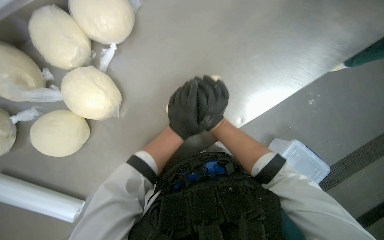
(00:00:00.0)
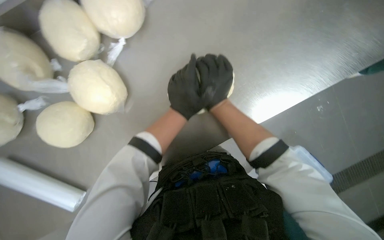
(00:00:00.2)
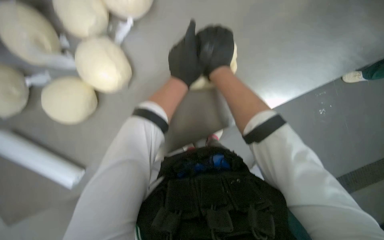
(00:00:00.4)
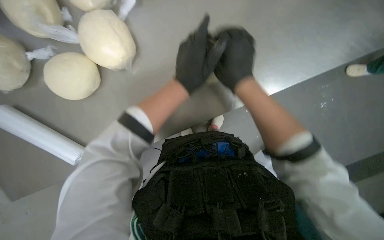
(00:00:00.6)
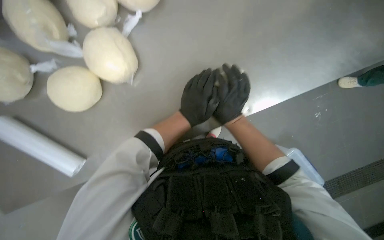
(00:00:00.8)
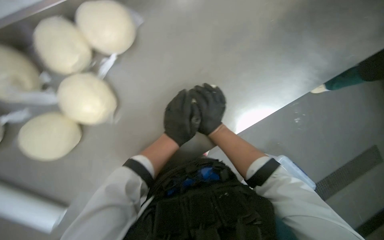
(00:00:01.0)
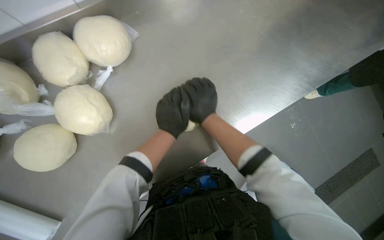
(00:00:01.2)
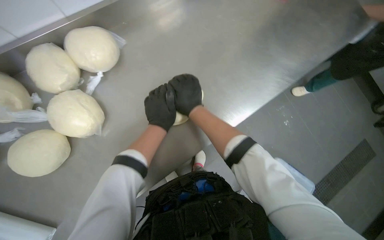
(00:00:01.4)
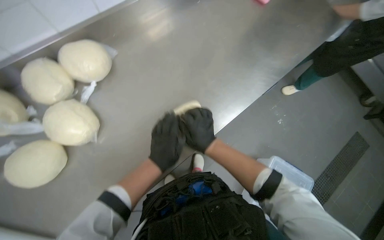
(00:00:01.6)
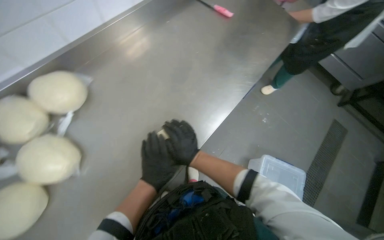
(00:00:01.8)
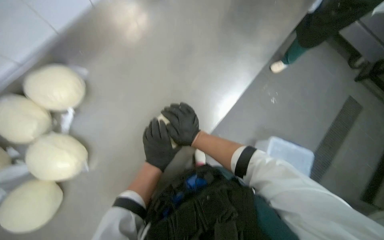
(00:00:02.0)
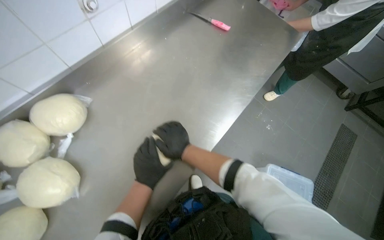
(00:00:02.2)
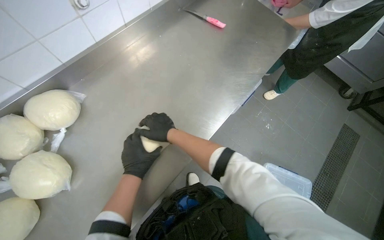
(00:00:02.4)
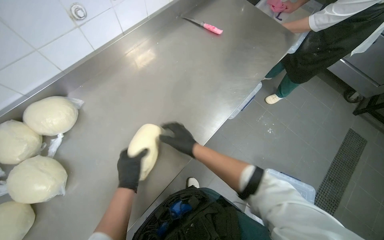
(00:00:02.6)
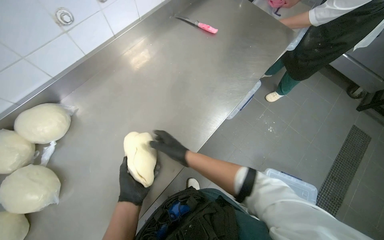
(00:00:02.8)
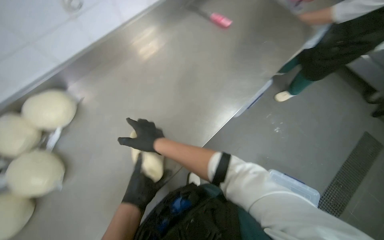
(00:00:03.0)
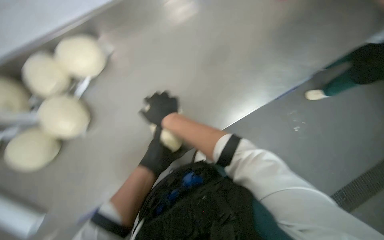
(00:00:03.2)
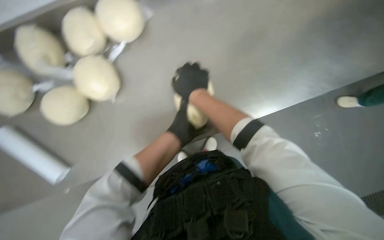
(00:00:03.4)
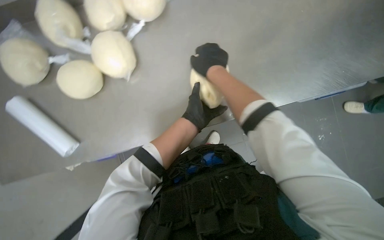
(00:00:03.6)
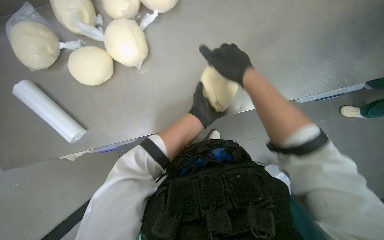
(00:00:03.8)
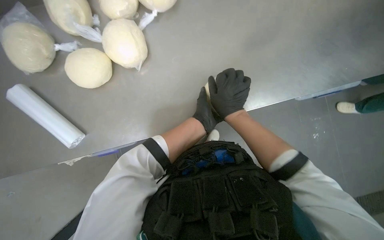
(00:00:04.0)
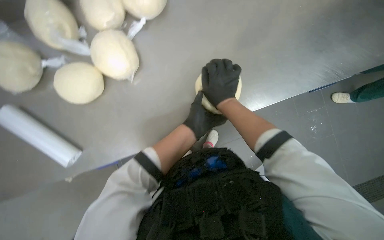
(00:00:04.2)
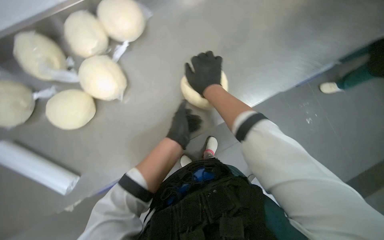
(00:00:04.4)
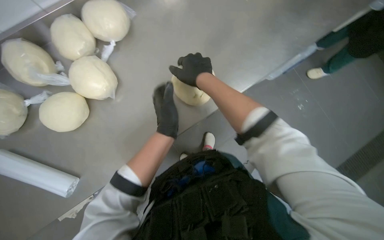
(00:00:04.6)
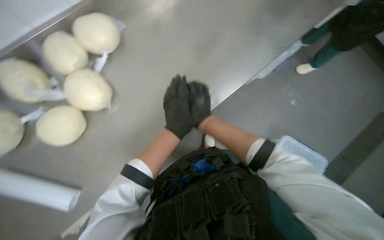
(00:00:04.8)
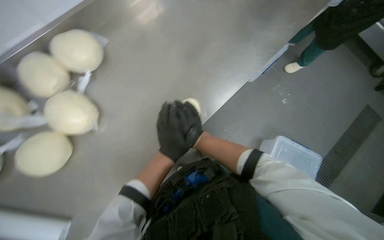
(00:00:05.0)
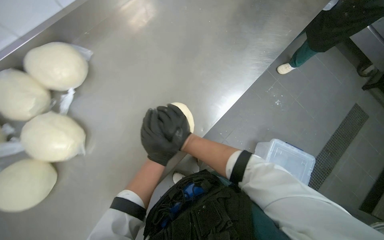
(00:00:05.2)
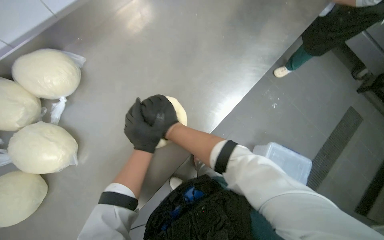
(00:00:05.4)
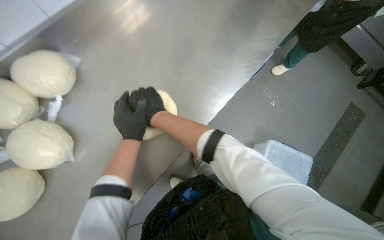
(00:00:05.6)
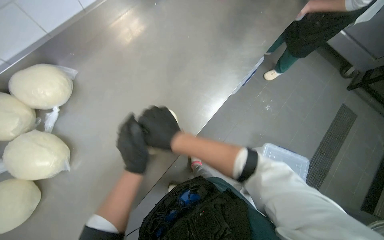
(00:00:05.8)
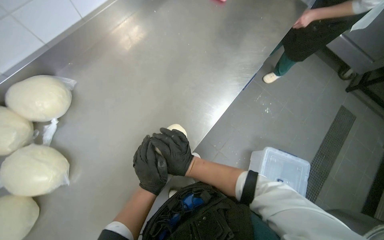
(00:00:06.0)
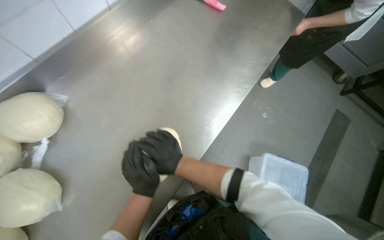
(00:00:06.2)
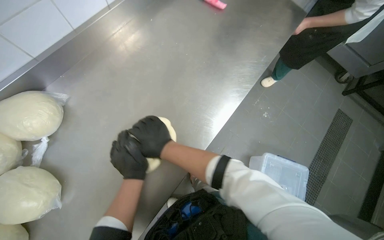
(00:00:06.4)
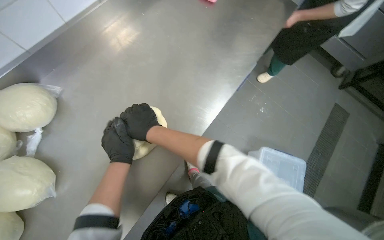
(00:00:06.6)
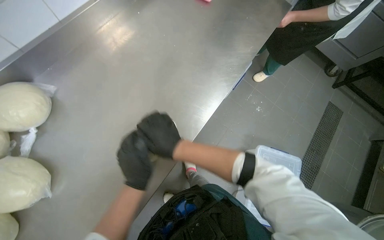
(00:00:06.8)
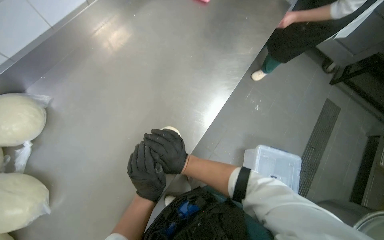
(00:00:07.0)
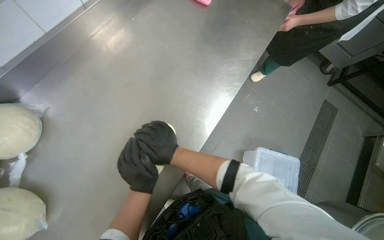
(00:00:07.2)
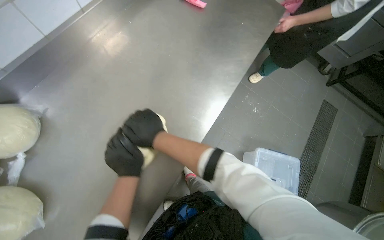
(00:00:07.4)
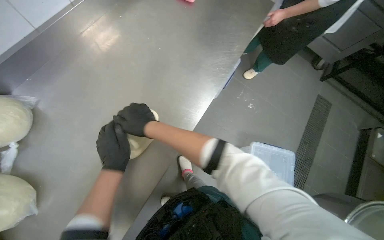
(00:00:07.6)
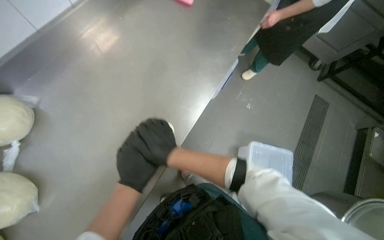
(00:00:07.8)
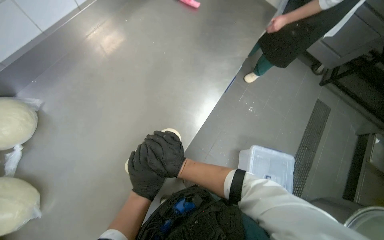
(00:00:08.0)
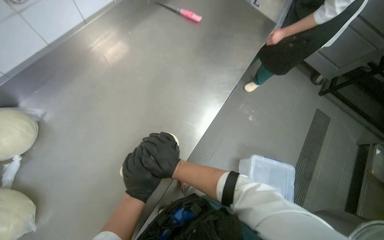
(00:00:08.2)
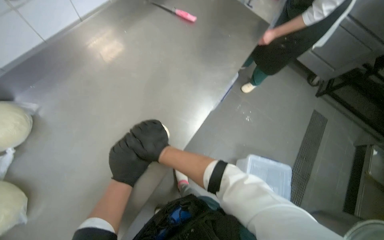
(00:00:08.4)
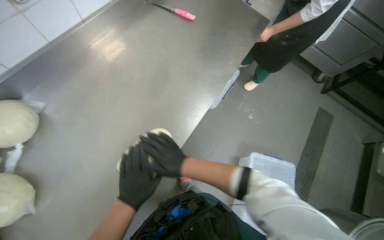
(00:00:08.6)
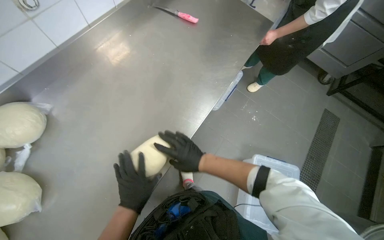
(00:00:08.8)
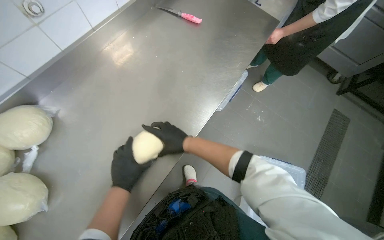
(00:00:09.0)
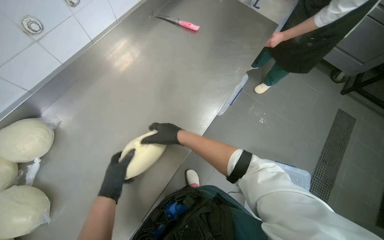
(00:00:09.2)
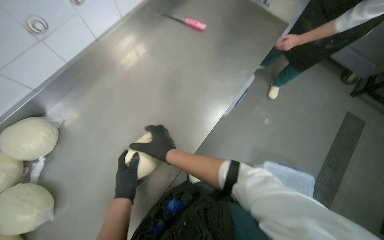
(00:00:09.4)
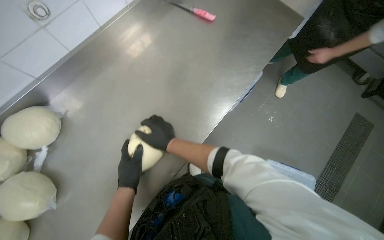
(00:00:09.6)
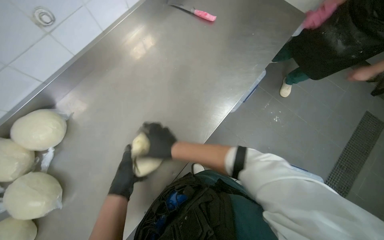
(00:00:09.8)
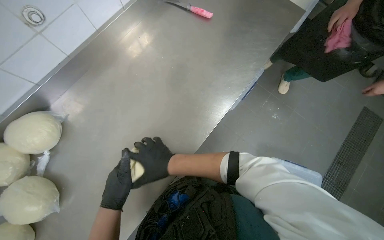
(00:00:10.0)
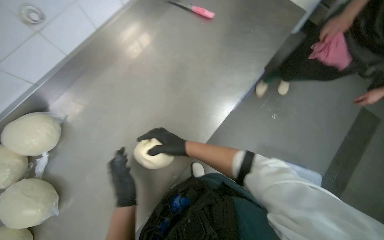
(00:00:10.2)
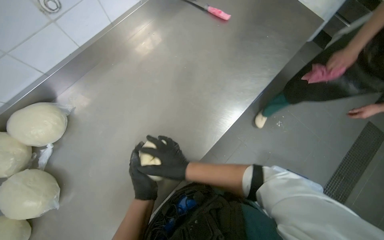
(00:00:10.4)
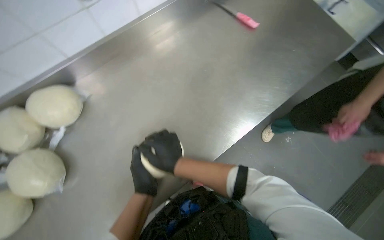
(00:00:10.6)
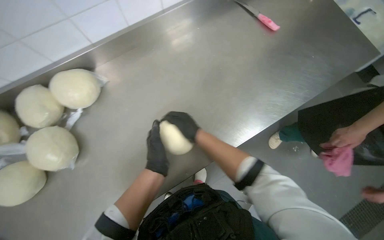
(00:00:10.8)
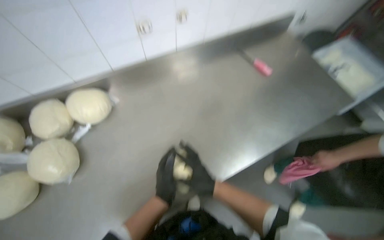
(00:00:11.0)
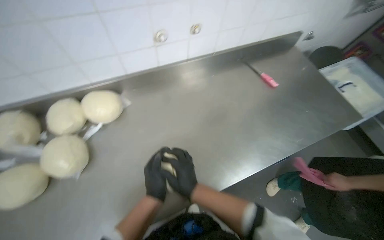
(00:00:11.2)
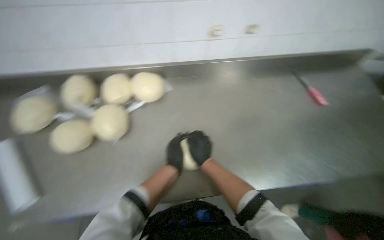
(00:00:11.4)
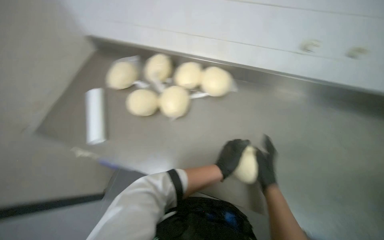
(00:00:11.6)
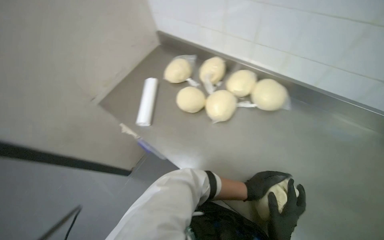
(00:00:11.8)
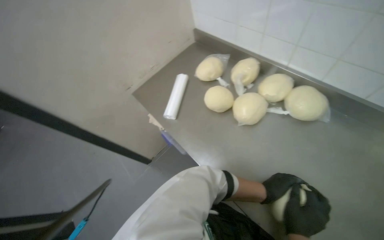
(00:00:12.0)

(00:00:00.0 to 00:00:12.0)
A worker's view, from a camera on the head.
Job: preparing food.
The whole recording: Shaping dough on counter. The worker shapes a ball of dough on the metal counter.
00:00:00.0 - 00:00:01.6: The right hand travels up the picture and back again, approximately 5 cm each way.
00:00:06.0 - 00:00:07.6: The right hand goes up and down the picture, about 10 cm each way, reversing 2 times. Meanwhile the left hand goes left and right, approximately 10 cm each way, reversing 2 times.
00:00:07.6 - 00:00:09.0: The right hand is displaced to the right by some 10 cm.
00:00:09.0 - 00:00:10.4: The hands make small movements and keep their place.
00:00:10.4 - 00:00:12.0: The wearer looks some 95 degrees further to the left. The camera pitches upward, by roughly 15 degrees.

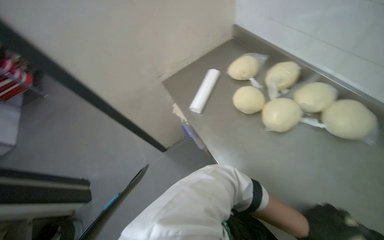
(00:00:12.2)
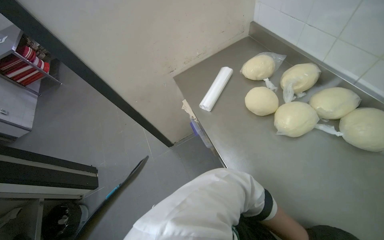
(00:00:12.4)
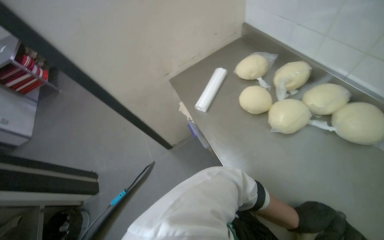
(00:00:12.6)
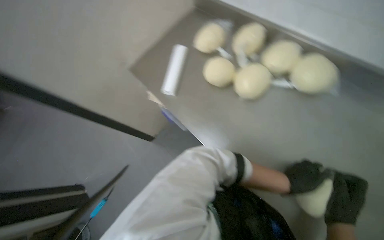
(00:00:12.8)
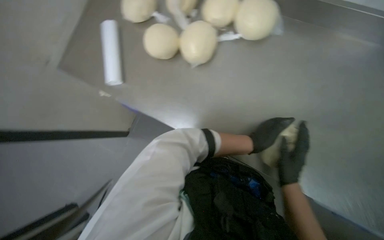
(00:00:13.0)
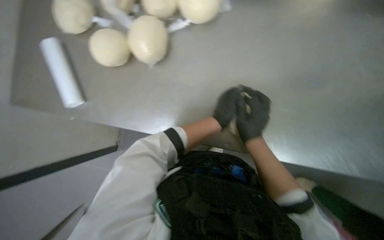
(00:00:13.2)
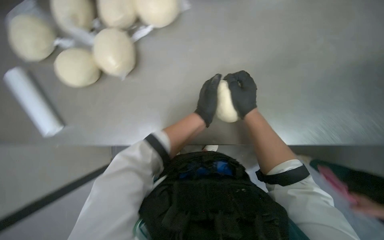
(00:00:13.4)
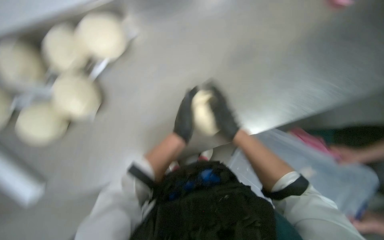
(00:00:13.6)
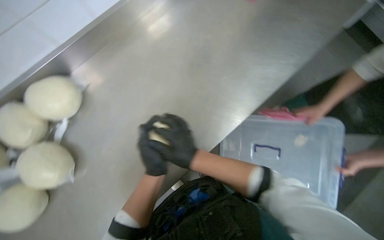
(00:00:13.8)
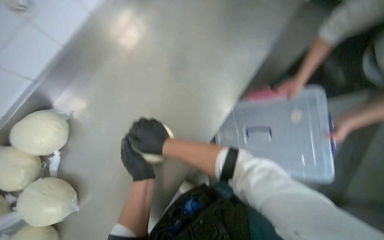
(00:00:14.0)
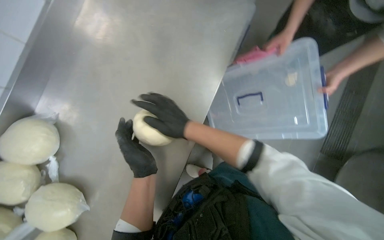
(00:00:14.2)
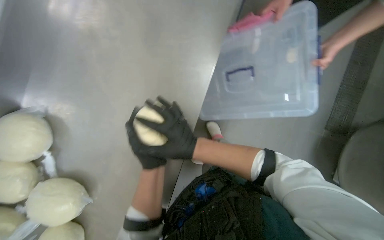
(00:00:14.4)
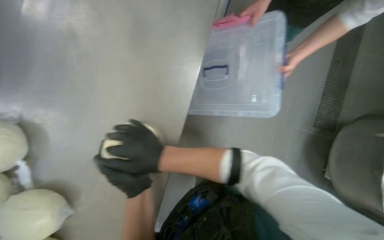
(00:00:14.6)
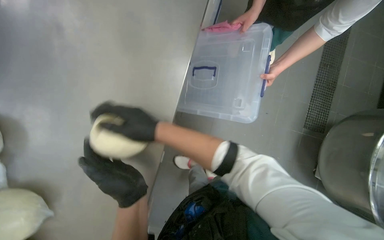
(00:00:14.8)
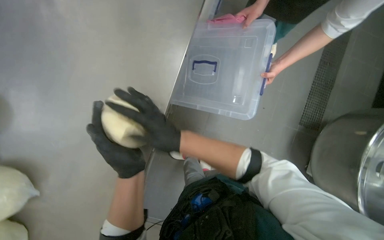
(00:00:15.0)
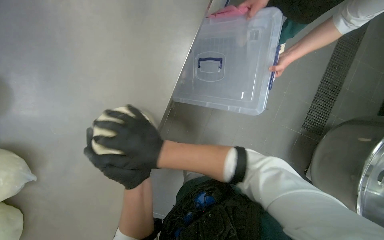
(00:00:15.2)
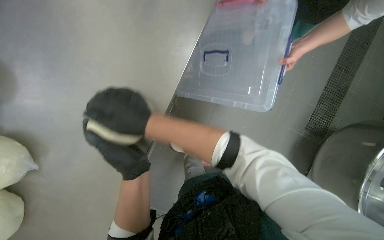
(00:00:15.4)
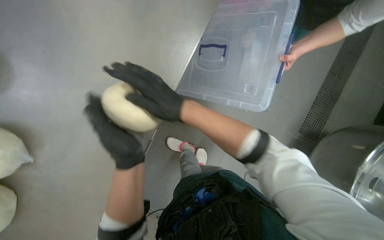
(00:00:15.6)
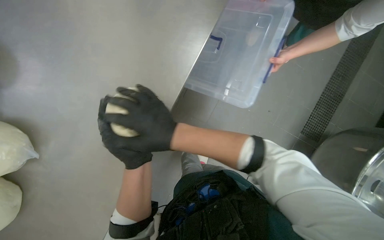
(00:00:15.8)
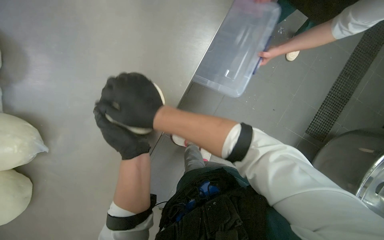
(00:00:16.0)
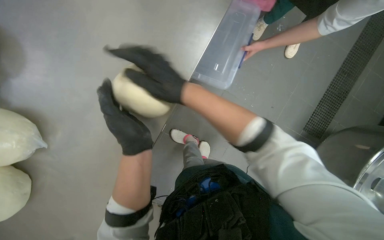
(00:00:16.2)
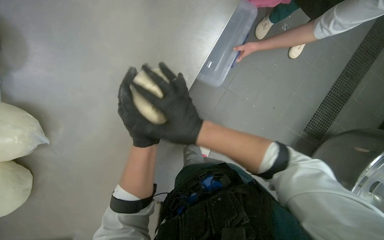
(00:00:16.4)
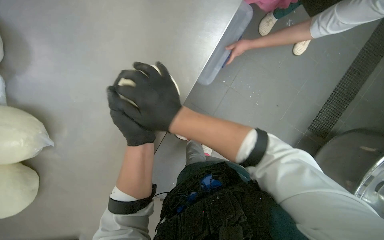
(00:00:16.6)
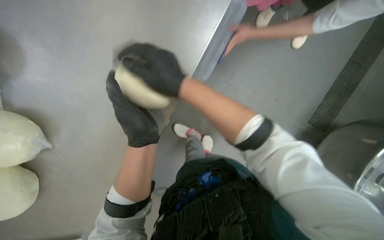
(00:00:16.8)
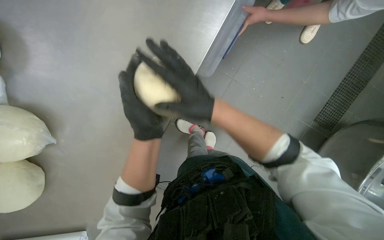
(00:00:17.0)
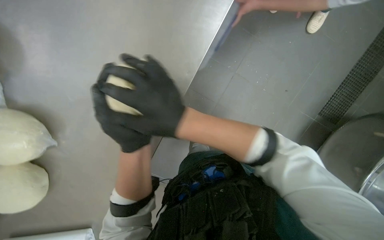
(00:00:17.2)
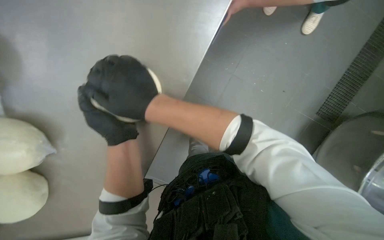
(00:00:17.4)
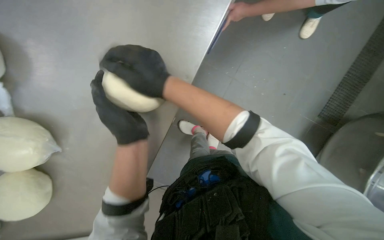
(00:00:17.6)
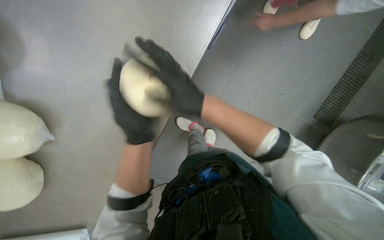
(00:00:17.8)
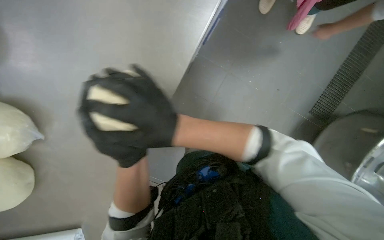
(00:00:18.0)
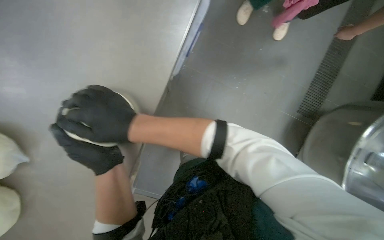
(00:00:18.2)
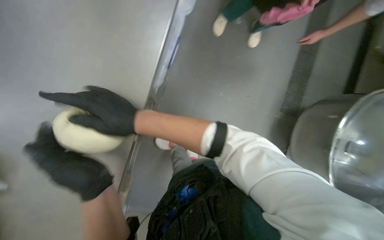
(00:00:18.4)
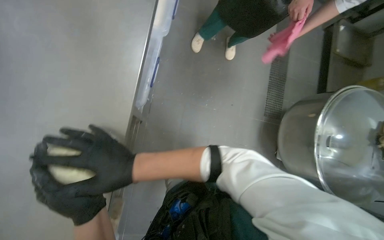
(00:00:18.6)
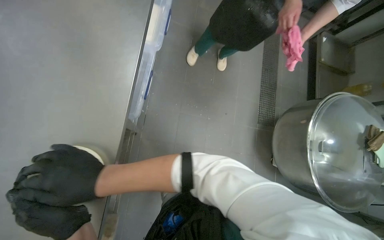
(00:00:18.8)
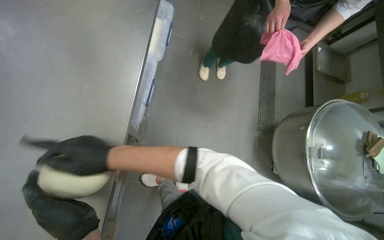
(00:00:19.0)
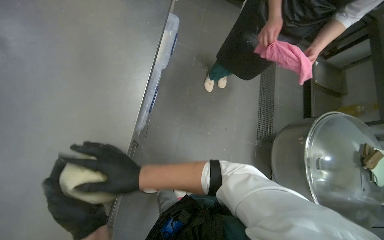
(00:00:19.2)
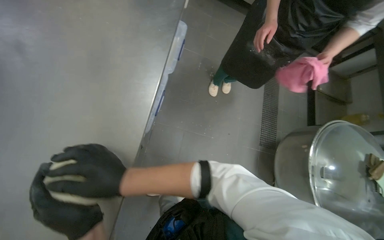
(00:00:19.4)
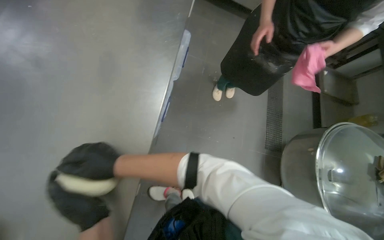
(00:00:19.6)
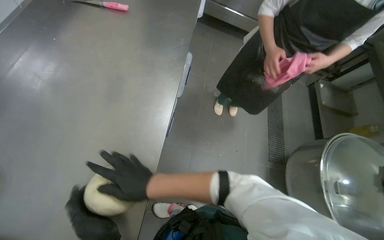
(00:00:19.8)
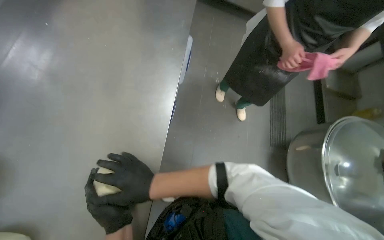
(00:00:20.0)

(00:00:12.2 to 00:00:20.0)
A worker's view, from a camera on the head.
Job: preparing food.
The whole recording: Shaping dough on counter. The worker shapes a ball of dough on the metal counter.
00:00:12.2 - 00:00:13.8: The head rotates about 95 degrees to the right. The view tips downward by about 15 degrees.
00:00:13.8 - 00:00:15.4: The camera travels roughly 40 cm.
00:00:18.4 - 00:00:20.0: The view tilts roughly 20 degrees upward.
